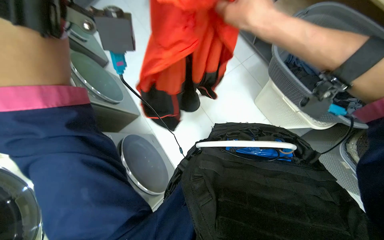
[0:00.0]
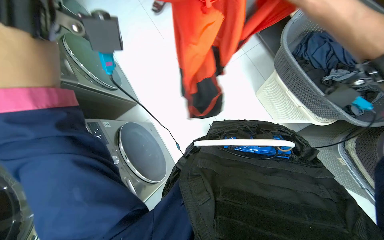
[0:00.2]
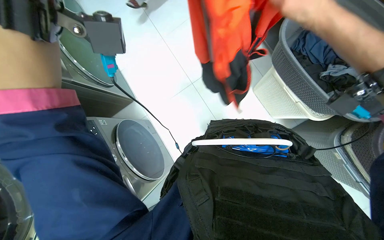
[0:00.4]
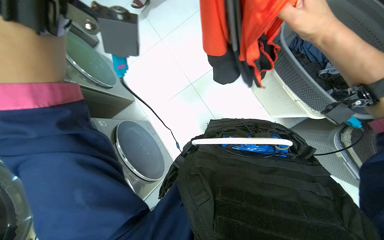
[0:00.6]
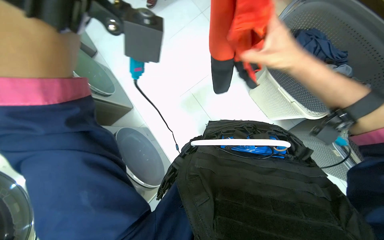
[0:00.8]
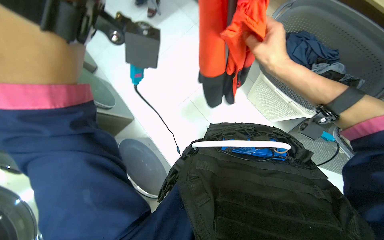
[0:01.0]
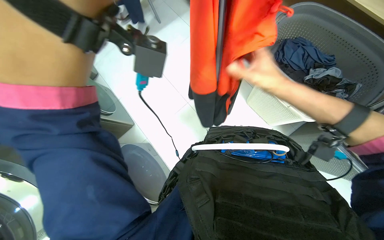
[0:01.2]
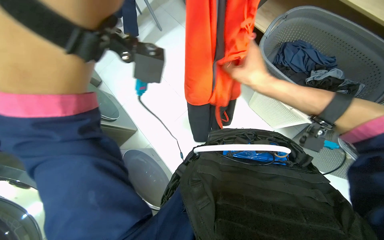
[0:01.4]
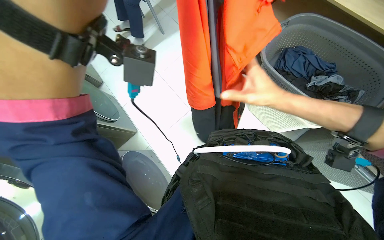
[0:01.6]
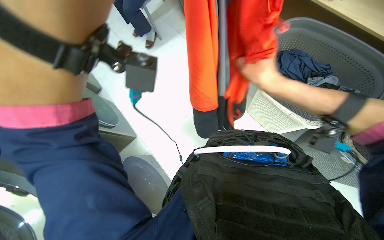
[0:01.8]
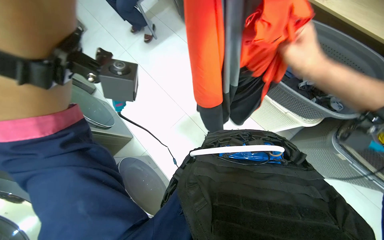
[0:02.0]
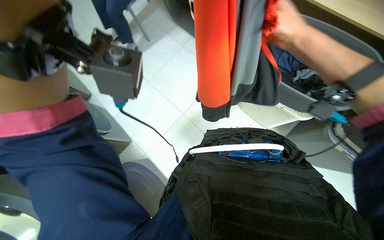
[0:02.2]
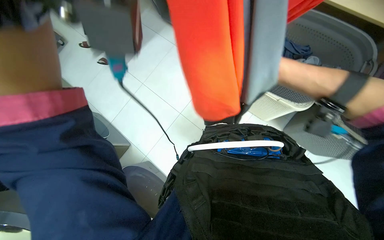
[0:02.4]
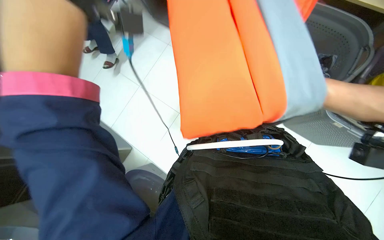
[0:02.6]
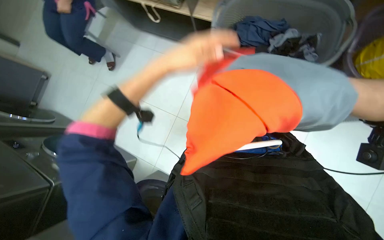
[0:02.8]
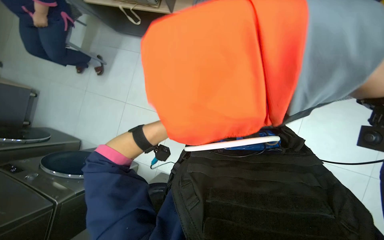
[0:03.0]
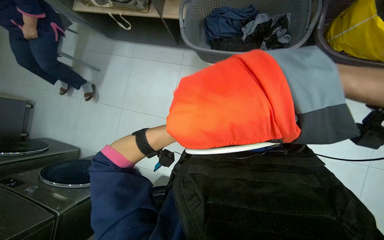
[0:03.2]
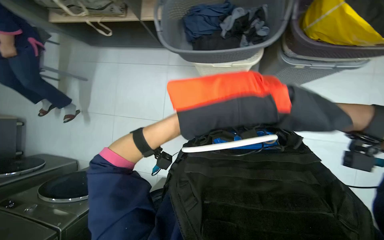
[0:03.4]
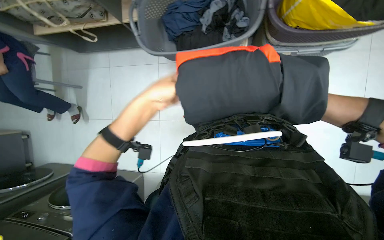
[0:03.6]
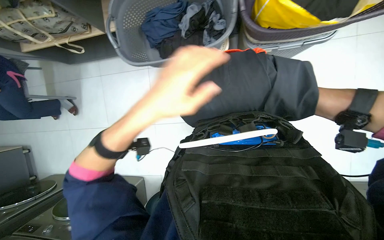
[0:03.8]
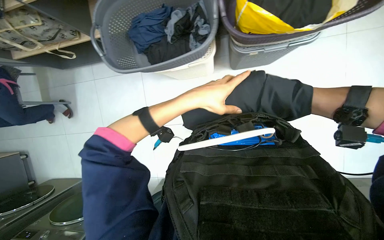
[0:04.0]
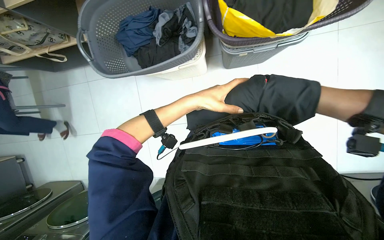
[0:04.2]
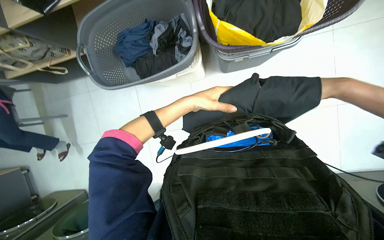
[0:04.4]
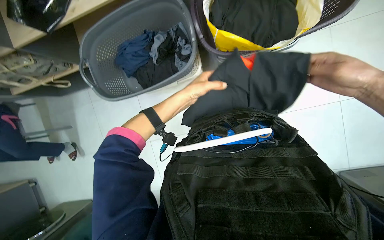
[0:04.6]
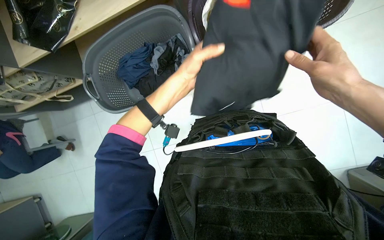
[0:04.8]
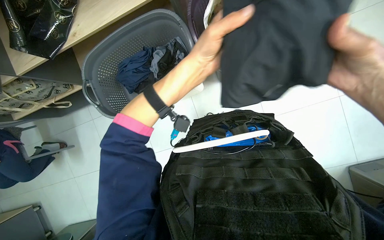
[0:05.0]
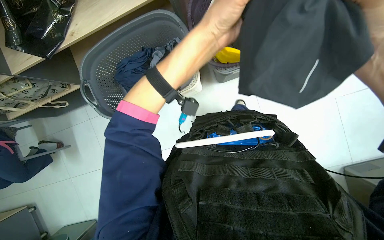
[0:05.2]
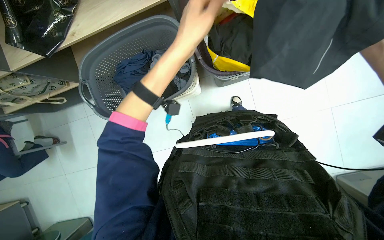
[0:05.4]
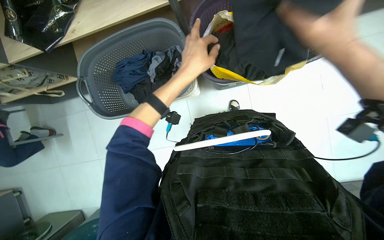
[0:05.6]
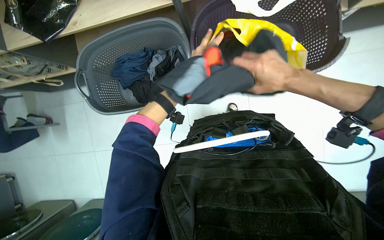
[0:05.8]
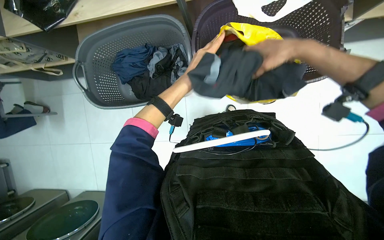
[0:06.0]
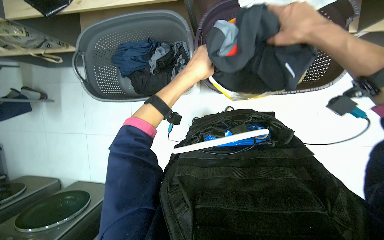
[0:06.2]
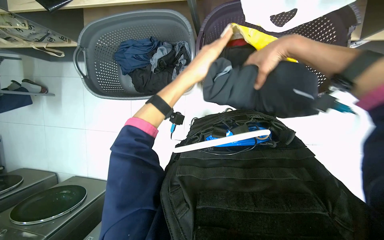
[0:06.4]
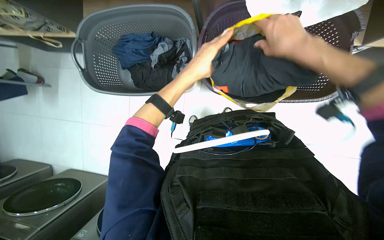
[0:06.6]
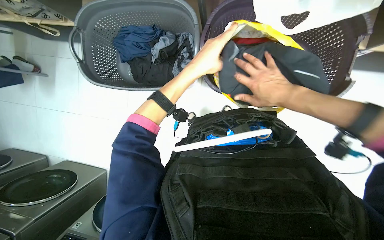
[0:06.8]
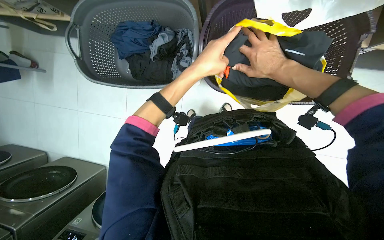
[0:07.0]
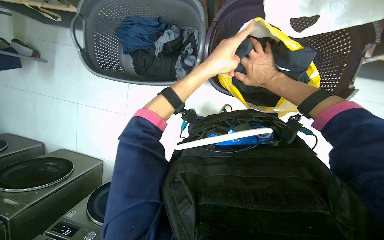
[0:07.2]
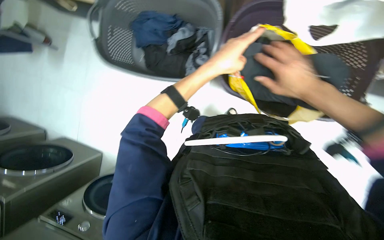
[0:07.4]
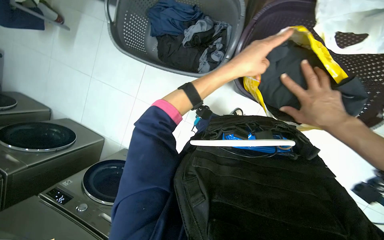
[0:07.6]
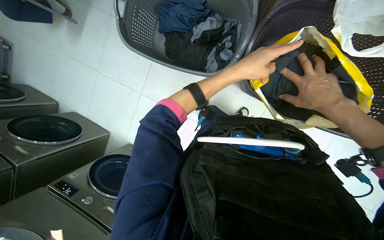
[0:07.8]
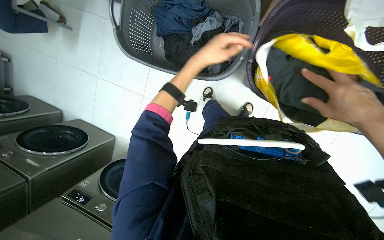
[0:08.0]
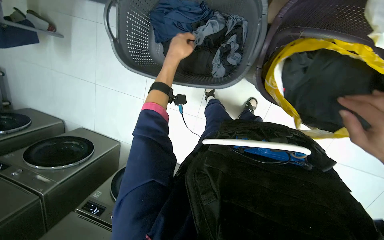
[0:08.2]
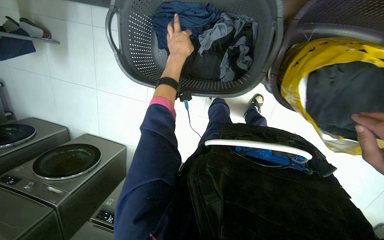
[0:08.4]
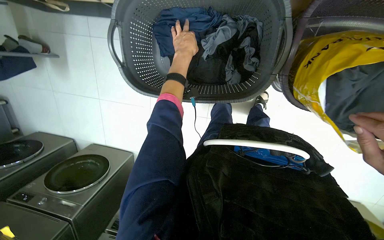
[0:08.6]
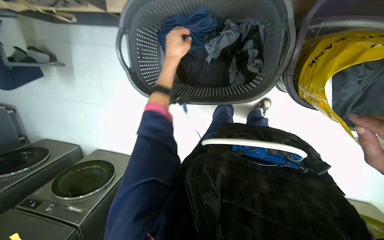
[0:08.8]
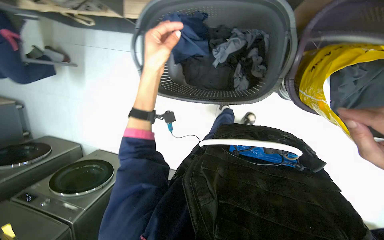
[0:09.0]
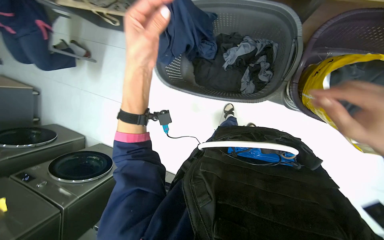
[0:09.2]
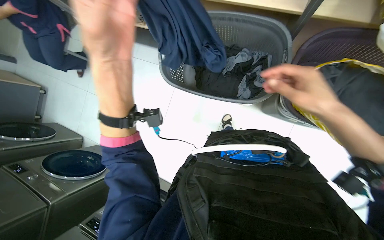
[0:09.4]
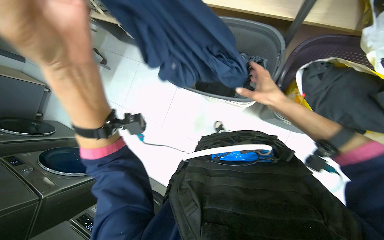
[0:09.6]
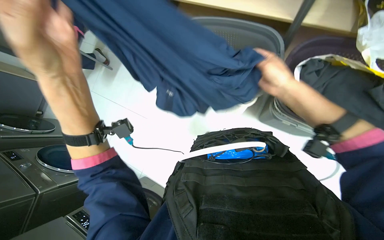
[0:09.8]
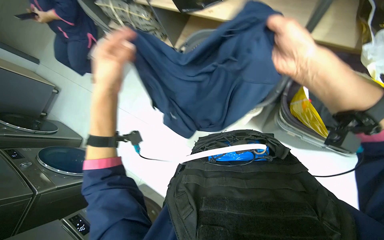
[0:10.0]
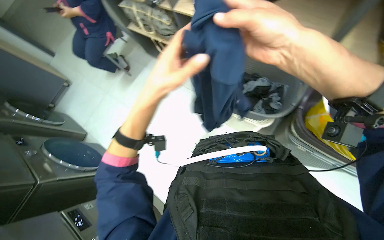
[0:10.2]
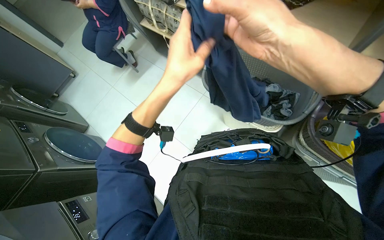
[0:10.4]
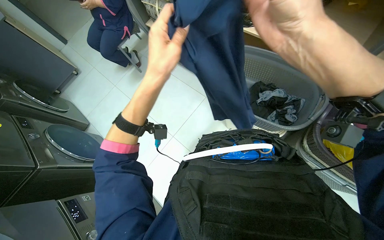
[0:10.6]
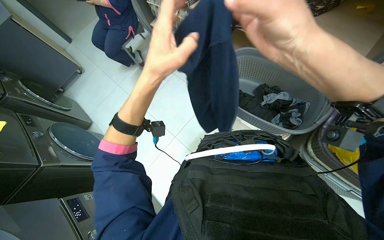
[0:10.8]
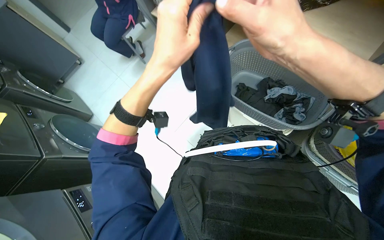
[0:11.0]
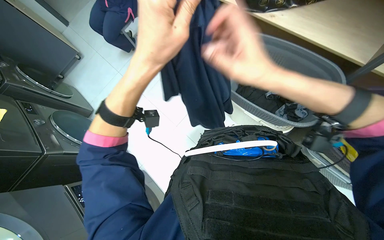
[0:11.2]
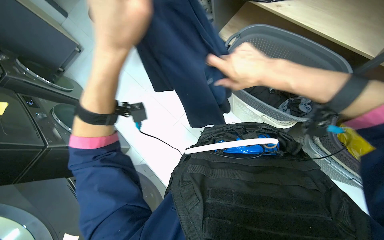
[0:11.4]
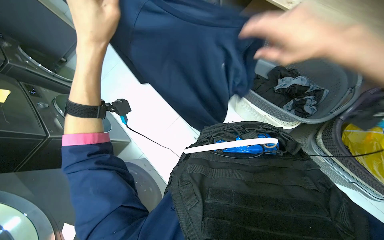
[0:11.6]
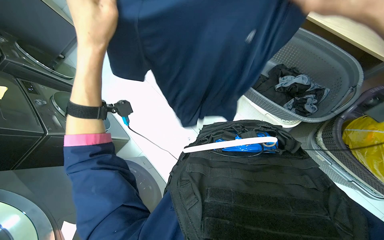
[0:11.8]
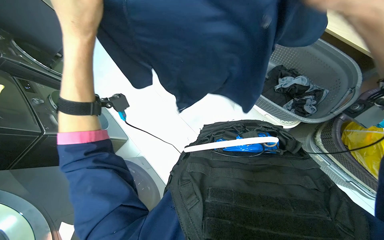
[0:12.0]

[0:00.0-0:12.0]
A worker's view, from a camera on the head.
Job: managing laundry.
The whole recording: Sorting and packing laundry into bags. The worker sorts and places clean clothes into different bags and baskets.
0:00.0 to 0:01.6: The right hand goes roughly 15 cm down the picture, farther from the camera and to the right.
0:03.0 to 0:04.4: The scene turns roughly 25 degrees counterclockwise in the picture.
0:04.4 to 0:06.0: The left hand goes some 20 cm up the picture, and moves some 15 cm nearer to the camera and comes back.
0:06.0 to 0:07.6: Everything in view rotates roughly 25 degrees clockwise. The right hand goes up and down the picture, about 20 cm each way, reversing 2 times.
0:07.6 to 0:09.0: The left hand is displaced to the left by approximately 35 cm.
0:09.0 to 0:10.4: The camera pitches upward, by roughly 20 degrees. The scene rotates clockwise by about 30 degrees. The left hand goes nearer and farther, roughly 25 cm each way, reversing 2 times.
0:10.4 to 0:12.0: The left hand shifts about 20 cm to the left.

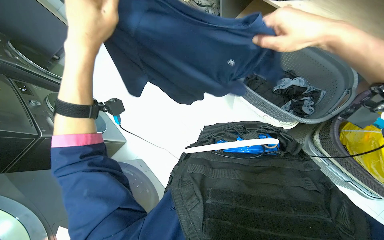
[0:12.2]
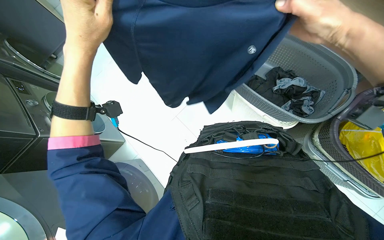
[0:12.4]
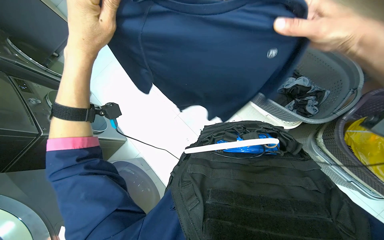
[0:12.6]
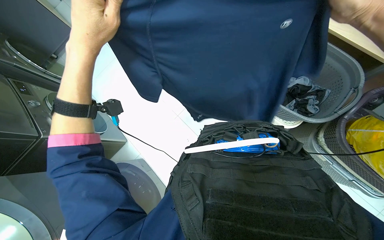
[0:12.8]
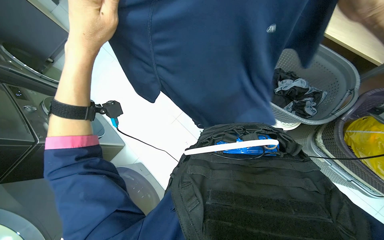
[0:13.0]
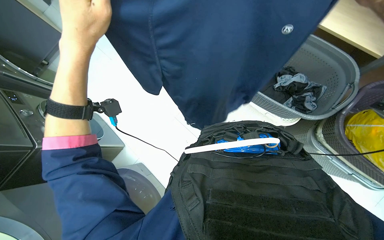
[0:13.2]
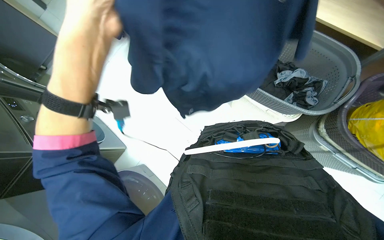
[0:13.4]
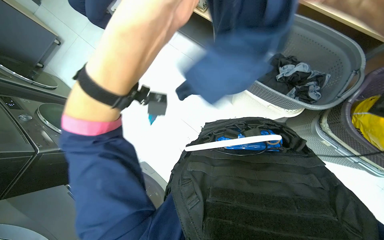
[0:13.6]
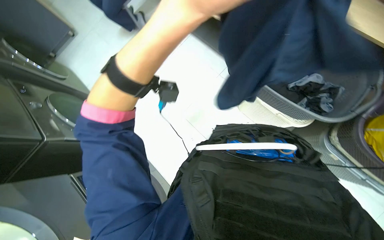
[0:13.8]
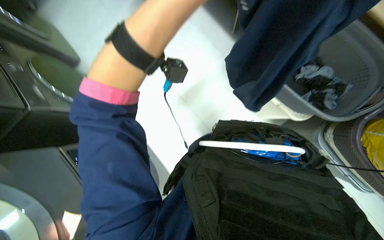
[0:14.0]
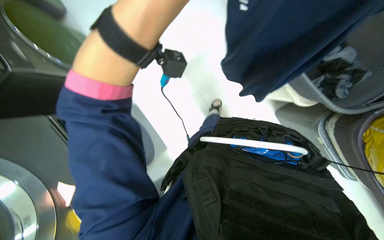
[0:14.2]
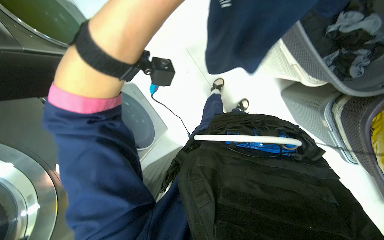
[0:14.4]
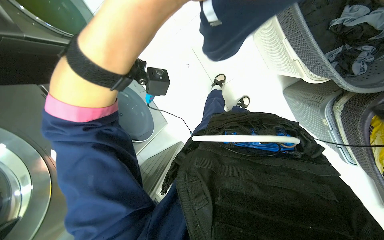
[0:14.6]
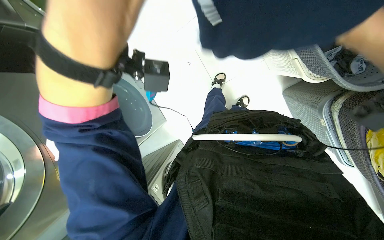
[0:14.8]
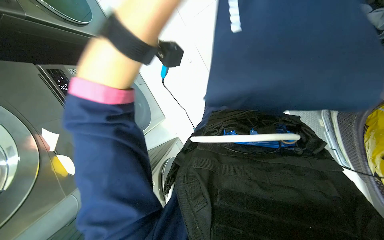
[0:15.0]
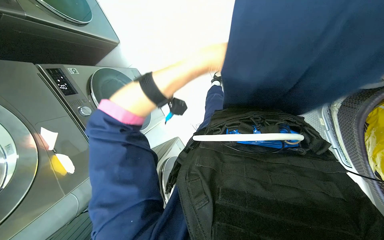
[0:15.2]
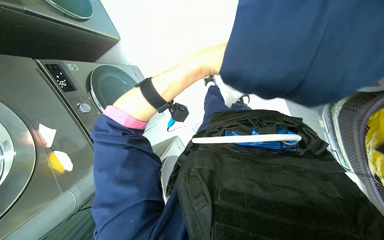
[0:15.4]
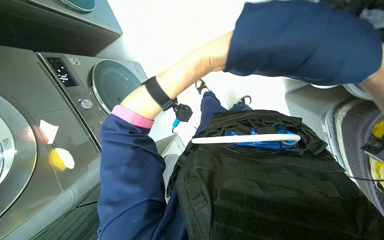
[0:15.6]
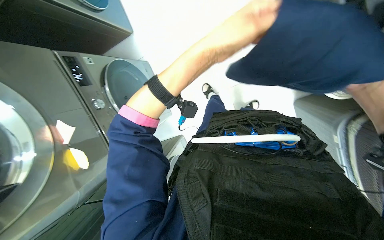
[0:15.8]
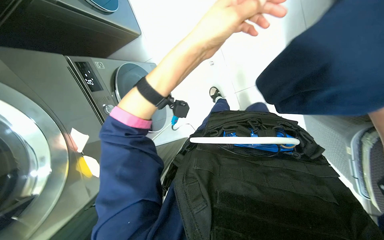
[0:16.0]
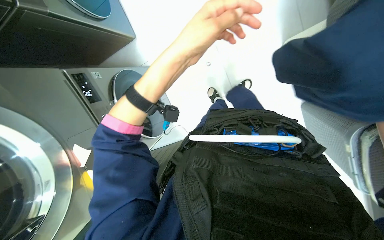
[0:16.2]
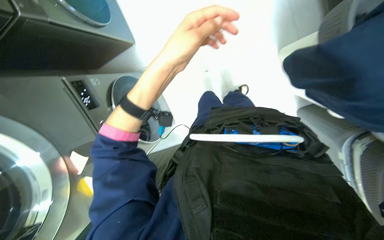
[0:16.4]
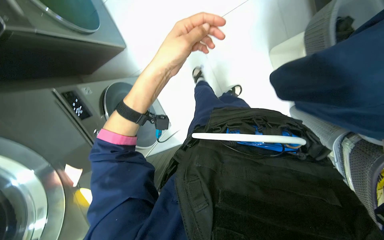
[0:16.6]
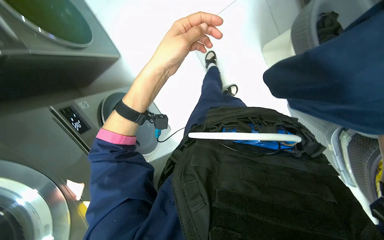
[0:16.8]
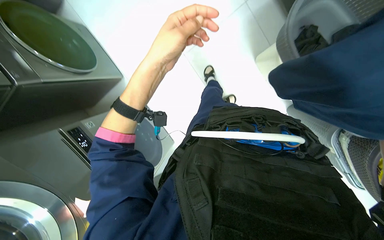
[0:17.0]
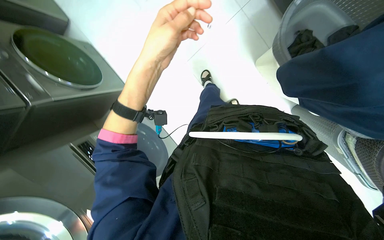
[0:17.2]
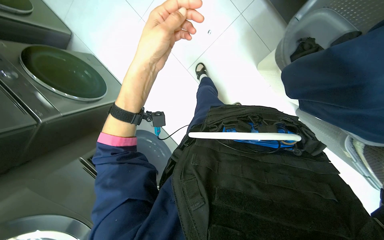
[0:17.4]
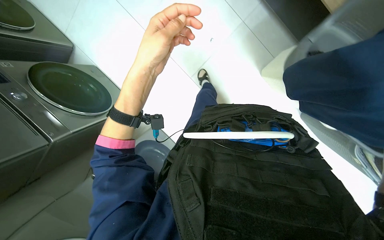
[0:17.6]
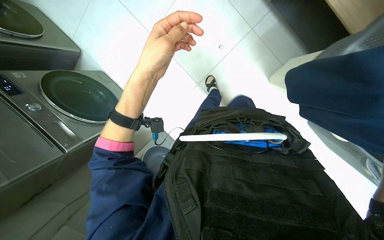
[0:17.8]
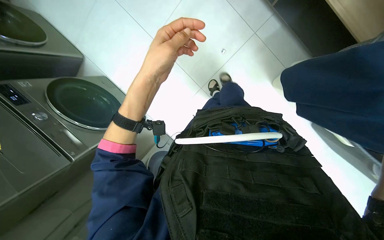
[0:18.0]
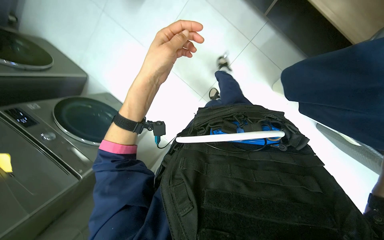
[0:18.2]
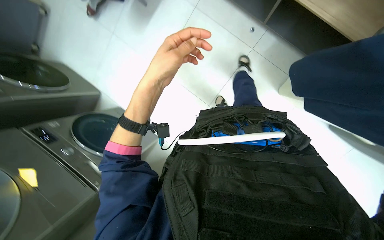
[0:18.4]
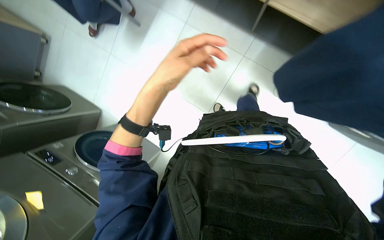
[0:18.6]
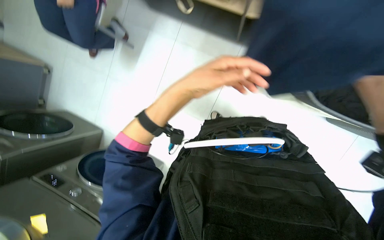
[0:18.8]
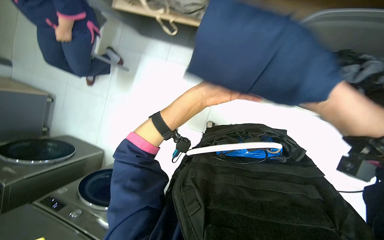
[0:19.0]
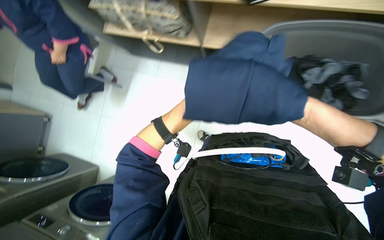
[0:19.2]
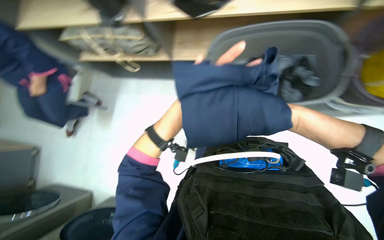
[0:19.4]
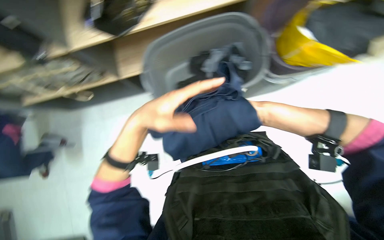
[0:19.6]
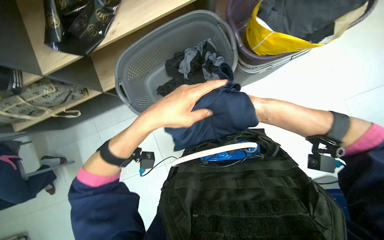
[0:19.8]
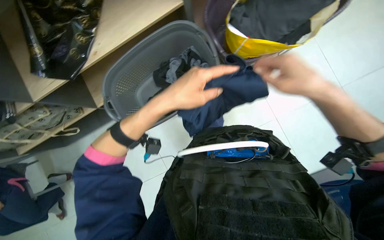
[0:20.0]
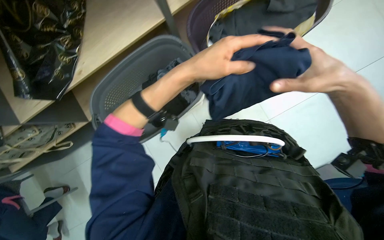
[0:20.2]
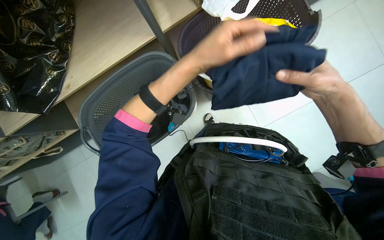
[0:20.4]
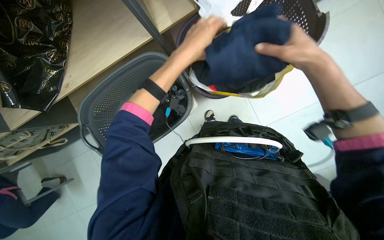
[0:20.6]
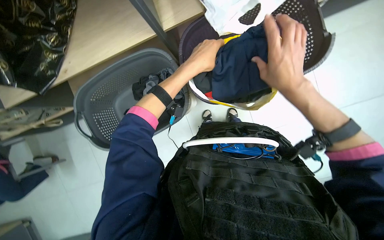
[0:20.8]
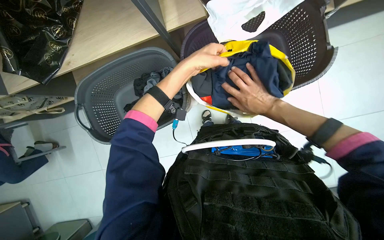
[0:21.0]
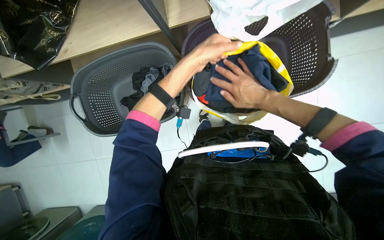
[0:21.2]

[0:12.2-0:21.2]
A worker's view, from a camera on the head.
Job: managing laundry.
The whole recording: Sorting and packing laundry into bags. The worker sorts and places clean clothes into different bags and baskets.
0:12.2 to 0:13.8: The left hand moves to the right, roughly 15 cm.
0:13.8 to 0:15.2: The wearer looks roughly 25 degrees further downward.
0:18.2 to 0:19.8: The wearer looks approximately 20 degrees further upward. The scene turns approximately 25 degrees counterclockwise in the picture. The left hand reaches roughly 15 cm farther from the camera, then returns.
